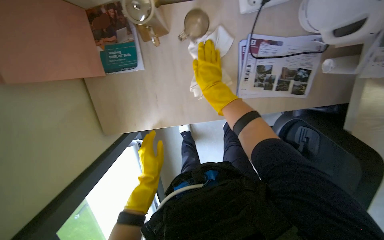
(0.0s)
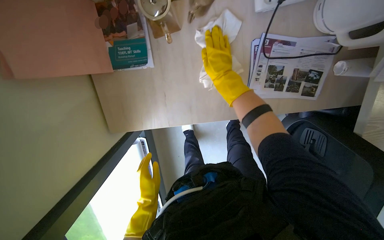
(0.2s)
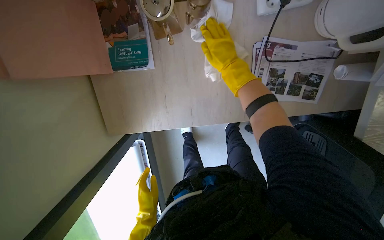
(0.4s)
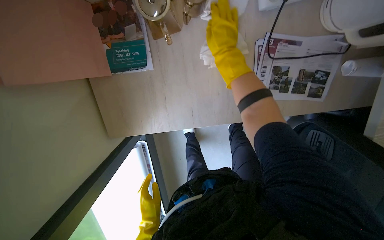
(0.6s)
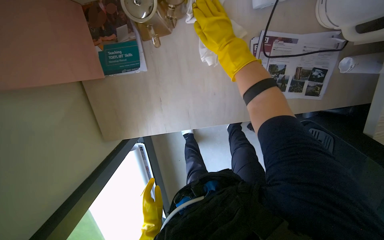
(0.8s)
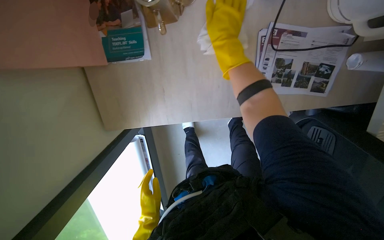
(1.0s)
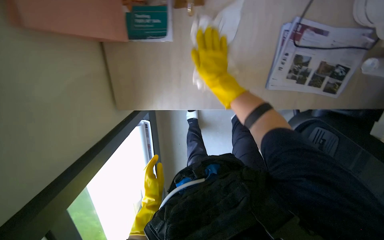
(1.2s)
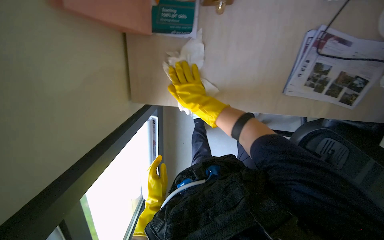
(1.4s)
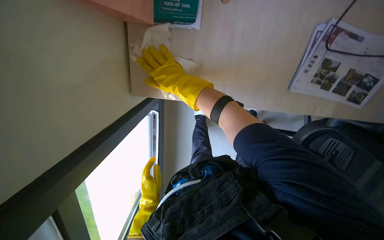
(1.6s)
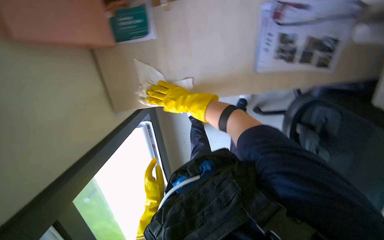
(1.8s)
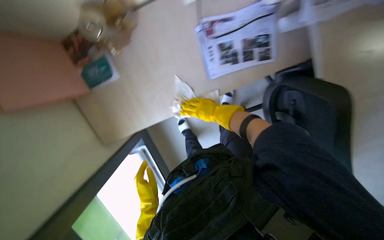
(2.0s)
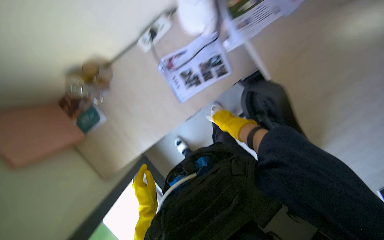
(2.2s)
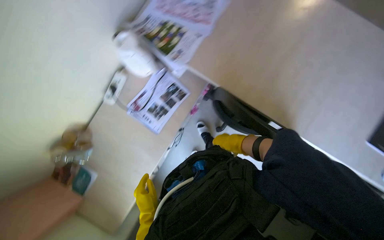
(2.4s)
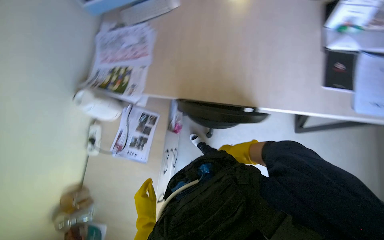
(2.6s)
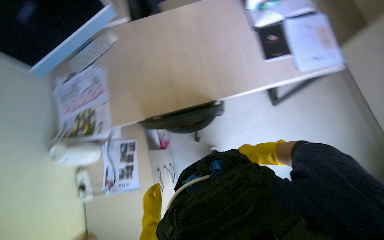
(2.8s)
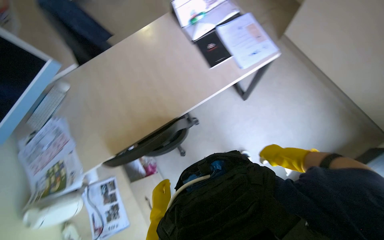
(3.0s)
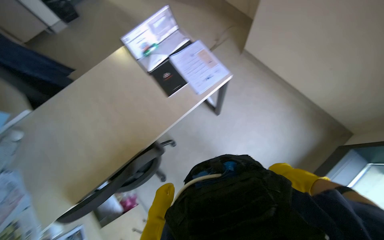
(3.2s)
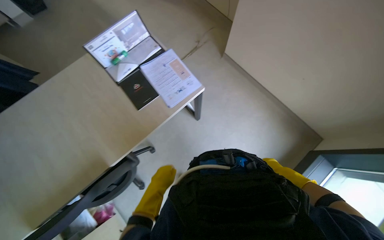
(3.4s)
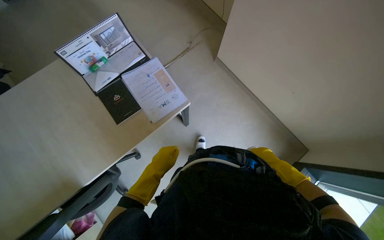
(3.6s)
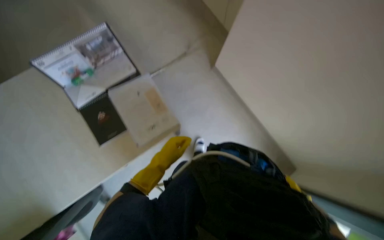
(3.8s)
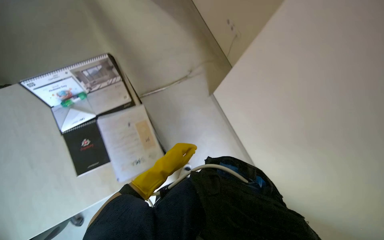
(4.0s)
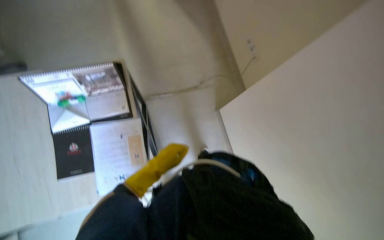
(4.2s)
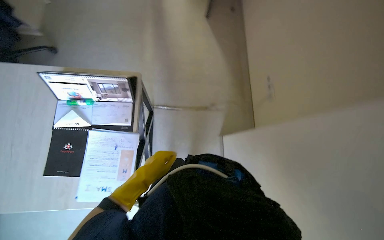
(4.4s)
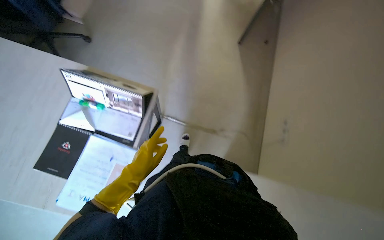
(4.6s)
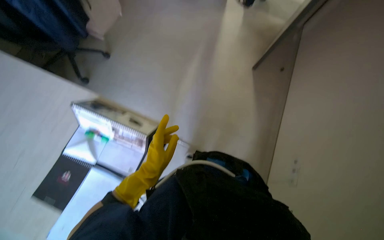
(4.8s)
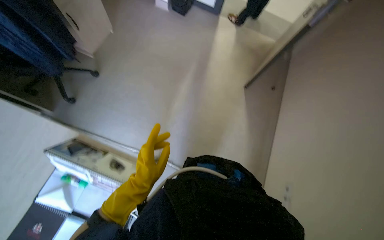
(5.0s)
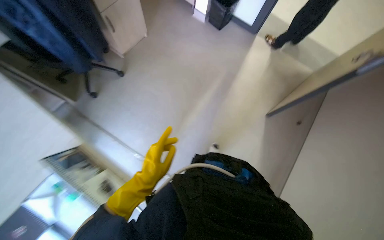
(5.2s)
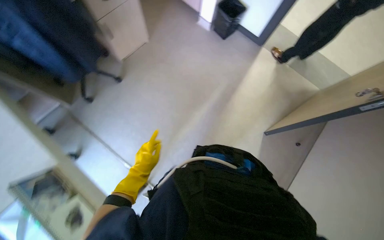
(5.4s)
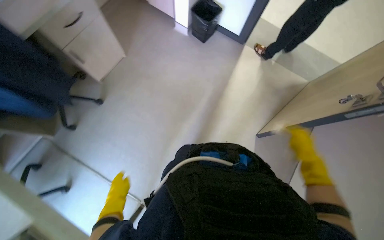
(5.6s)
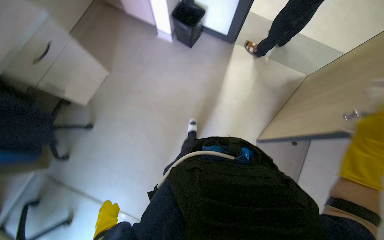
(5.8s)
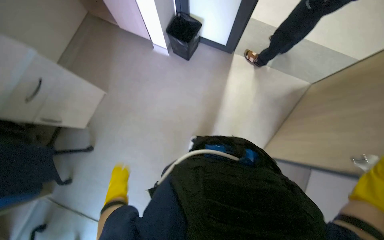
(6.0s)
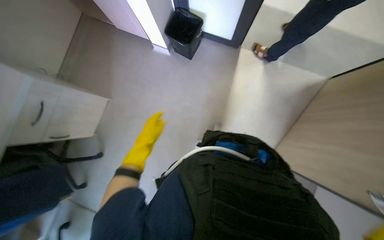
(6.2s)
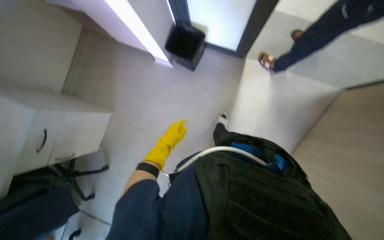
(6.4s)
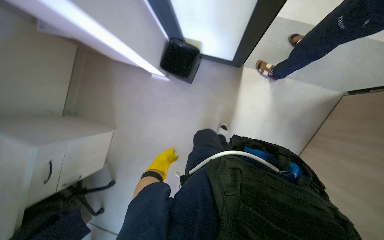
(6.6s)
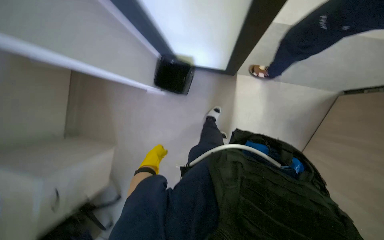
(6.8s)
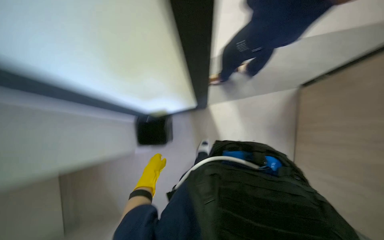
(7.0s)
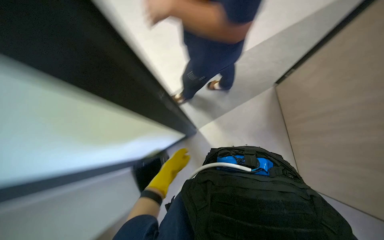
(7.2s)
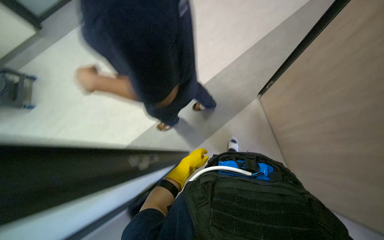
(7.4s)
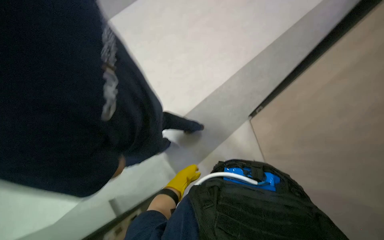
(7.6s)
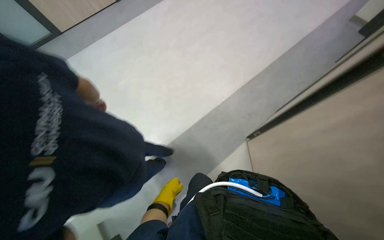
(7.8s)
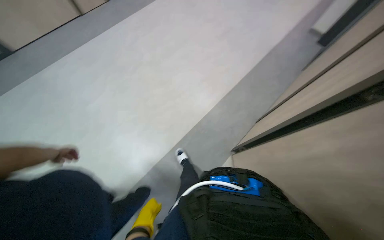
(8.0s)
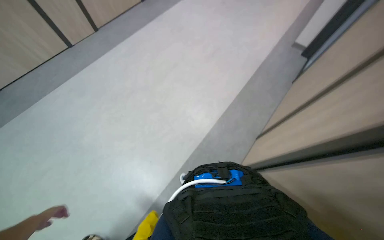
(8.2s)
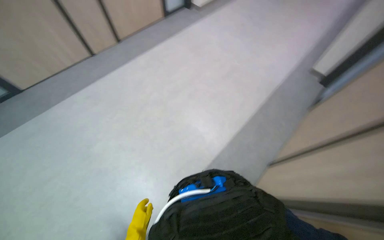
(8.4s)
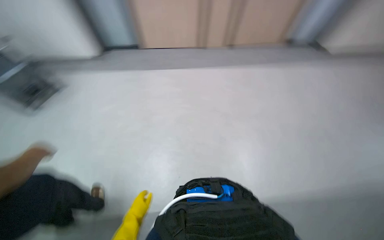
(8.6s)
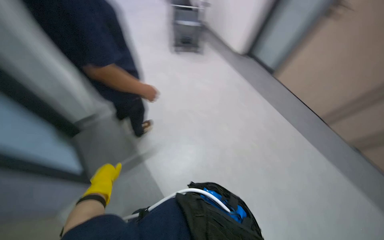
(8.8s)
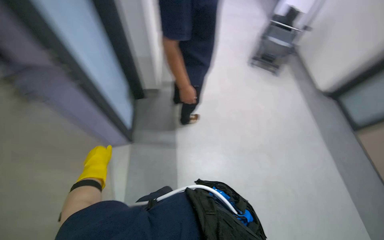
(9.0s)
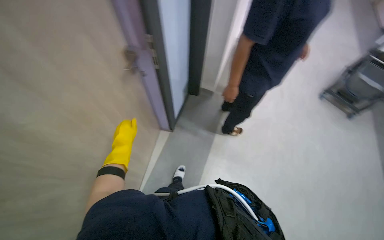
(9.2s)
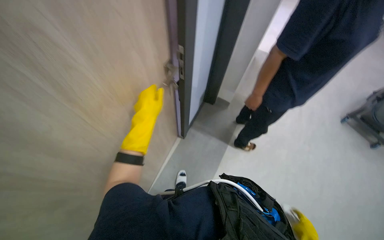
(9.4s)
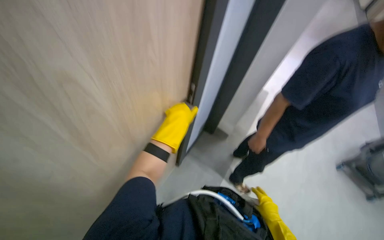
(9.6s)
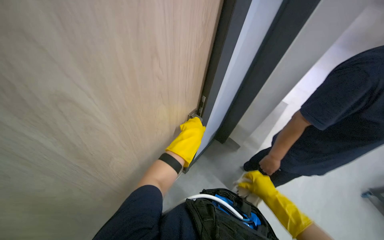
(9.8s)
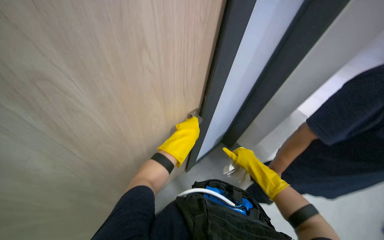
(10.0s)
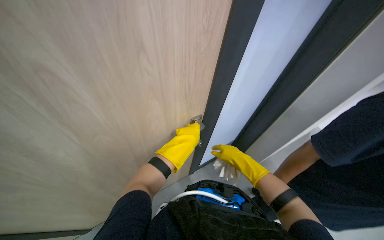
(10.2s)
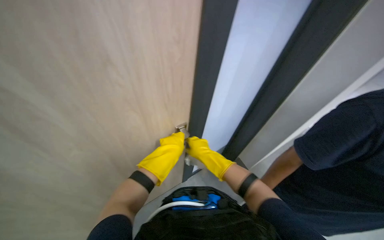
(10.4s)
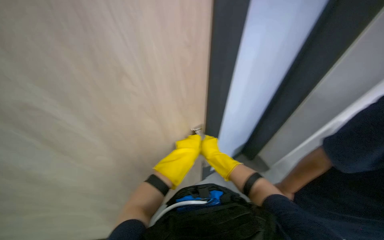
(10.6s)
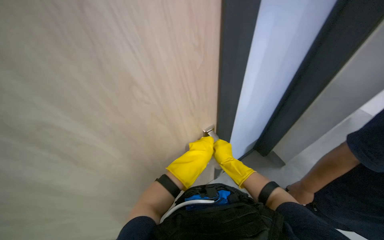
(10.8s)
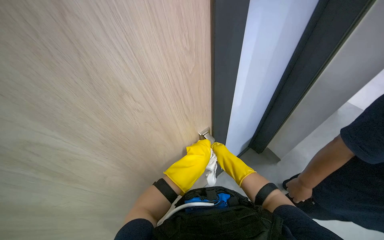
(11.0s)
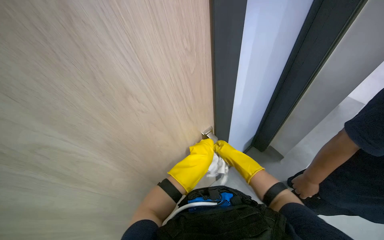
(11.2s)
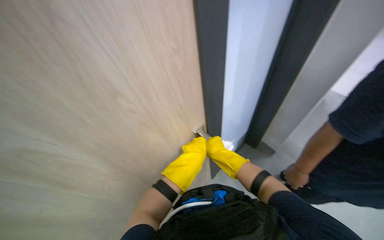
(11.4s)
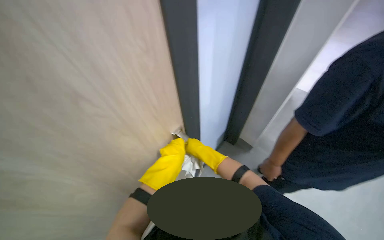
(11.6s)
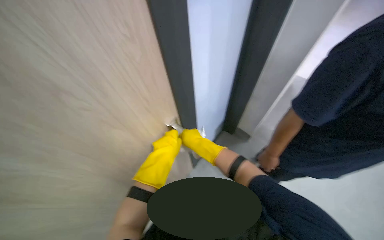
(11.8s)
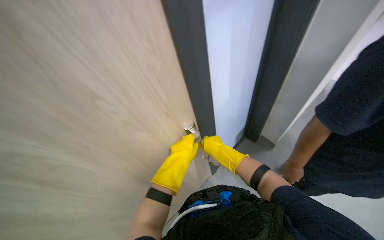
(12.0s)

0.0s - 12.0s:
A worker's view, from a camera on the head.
Job: wiping surfaces.
The whole recording: Wiping office desk surface. The worker wipes the surface of an office desk with a white cloth.
0.0s - 1.6s: The right hand moves to the left, roughly 25 cm, and moves approximately 10 cm up the picture and comes back; the left hand goes roughly 20 cm down the picture.
1.6s - 3.0s: The camera is carried approximately 90 cm. The view tips upward by some 35 degrees. The scene turns approximately 125 degrees counterclockwise in the picture.
3.0s - 4.4s: The wearer moves approximately 90 cm. The scene turns approximately 30 degrees clockwise in the picture.
4.4s - 6.0s: The camera is carried roughly 1.5 m. The head rotates about 25 degrees to the left.
6.0s - 7.6s: The camera travels about 60 cm. The wearer looks some 15 degrees further upward. The scene turns about 25 degrees counterclockwise in the picture.
7.6s - 9.0s: The wearer looks about 45 degrees further to the left. The view tilts roughly 25 degrees upward.
9.0s - 10.4s: The head rotates some 45 degrees to the left. The view tilts approximately 10 degrees upward.
10.4s - 12.0s: The left hand moves nearer to the camera, about 15 cm.

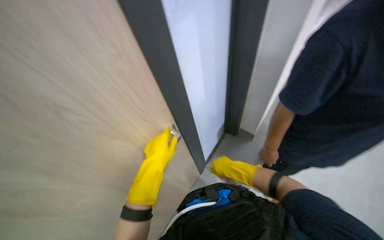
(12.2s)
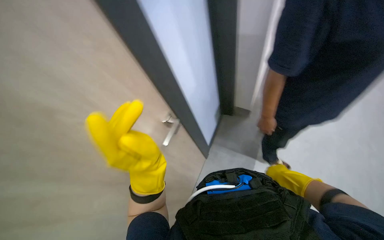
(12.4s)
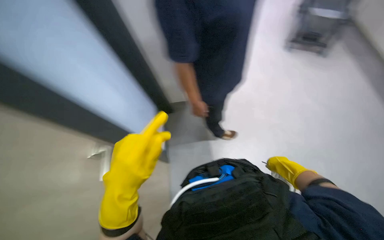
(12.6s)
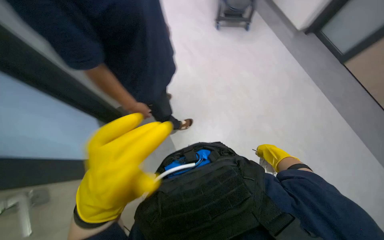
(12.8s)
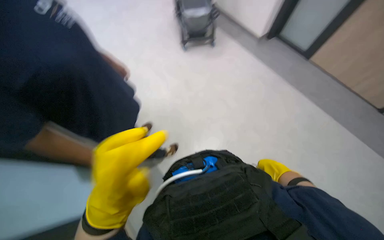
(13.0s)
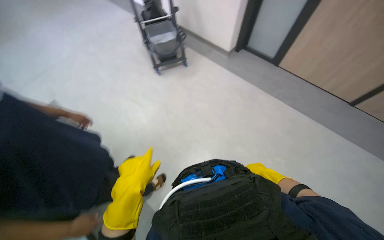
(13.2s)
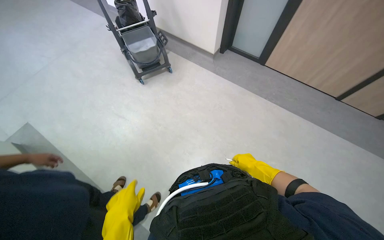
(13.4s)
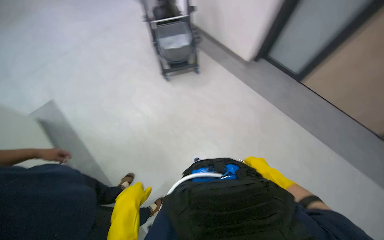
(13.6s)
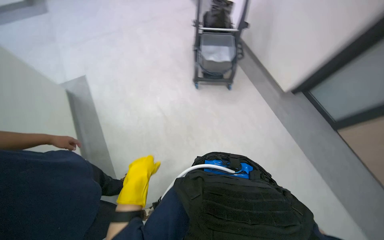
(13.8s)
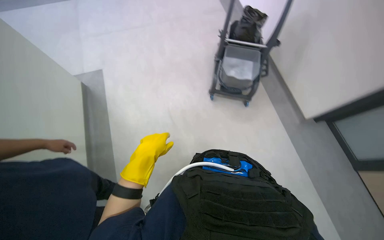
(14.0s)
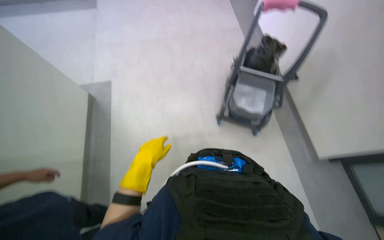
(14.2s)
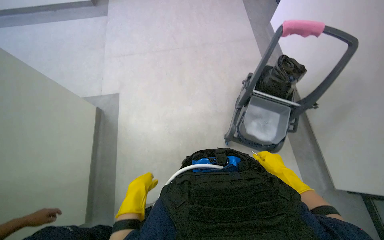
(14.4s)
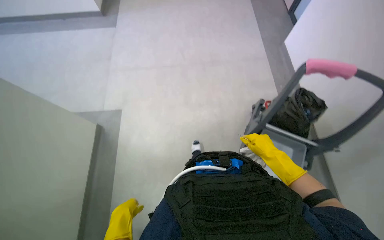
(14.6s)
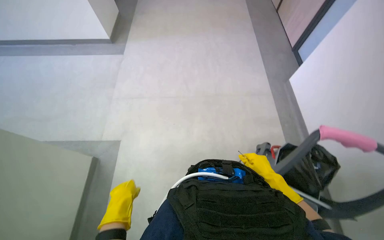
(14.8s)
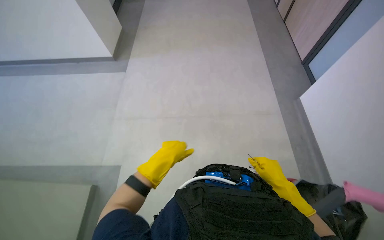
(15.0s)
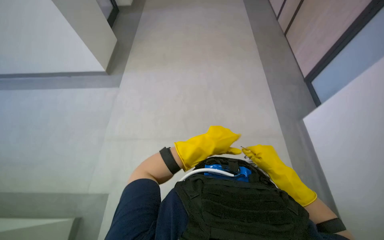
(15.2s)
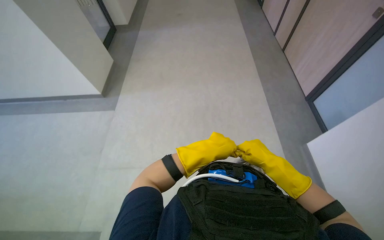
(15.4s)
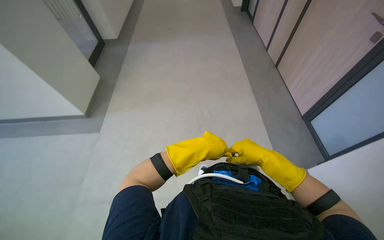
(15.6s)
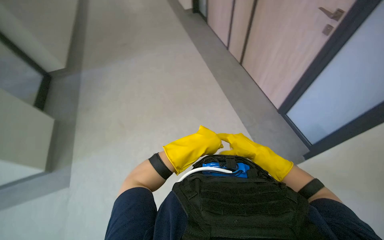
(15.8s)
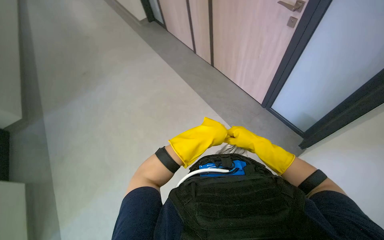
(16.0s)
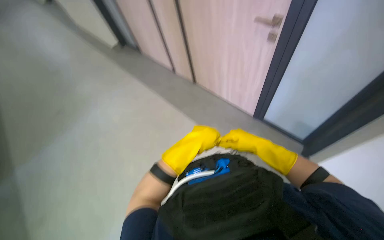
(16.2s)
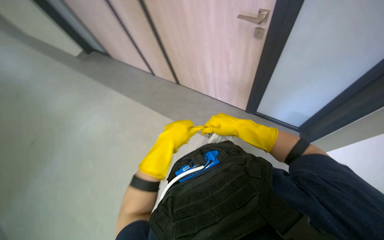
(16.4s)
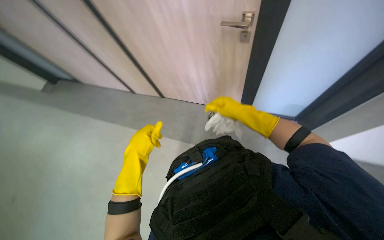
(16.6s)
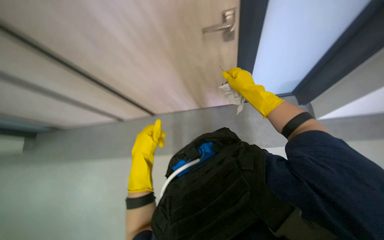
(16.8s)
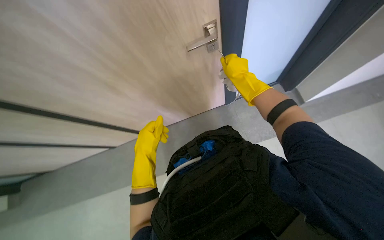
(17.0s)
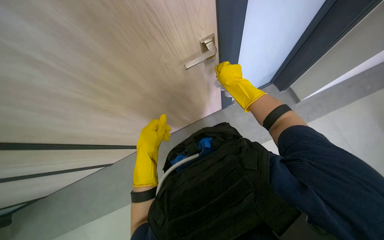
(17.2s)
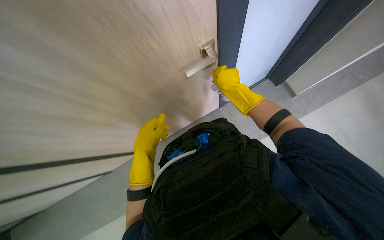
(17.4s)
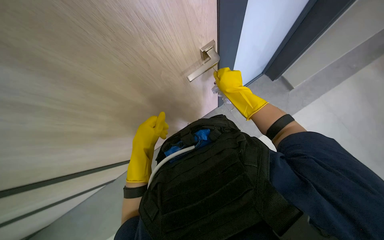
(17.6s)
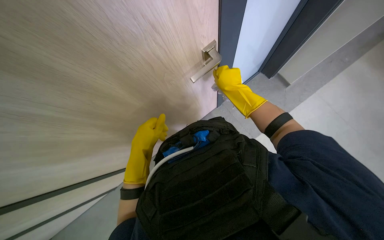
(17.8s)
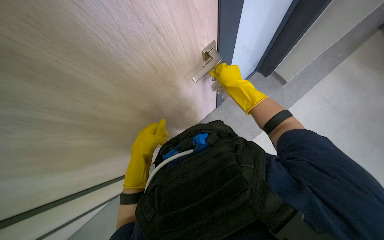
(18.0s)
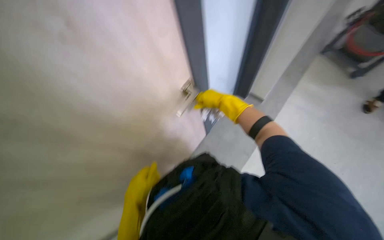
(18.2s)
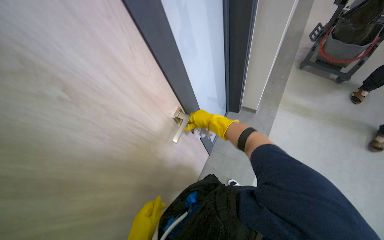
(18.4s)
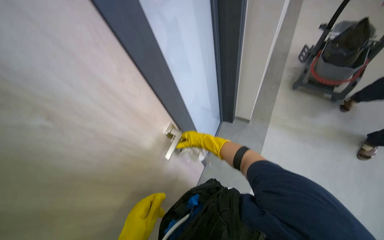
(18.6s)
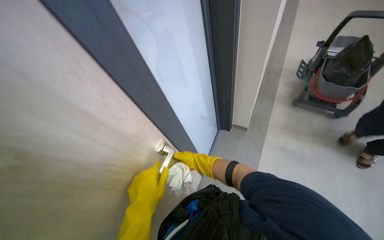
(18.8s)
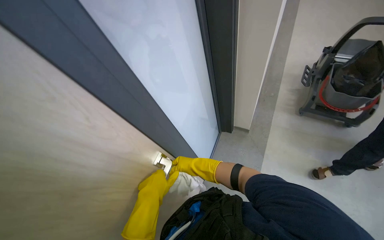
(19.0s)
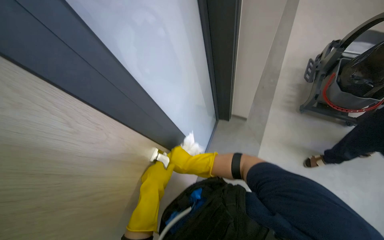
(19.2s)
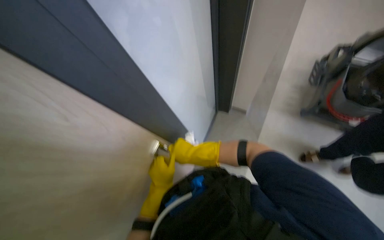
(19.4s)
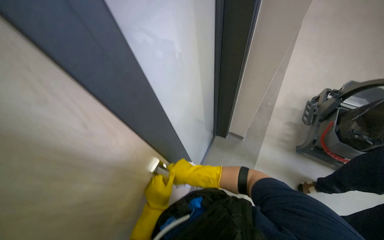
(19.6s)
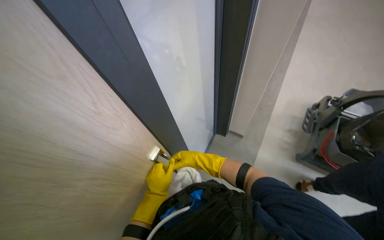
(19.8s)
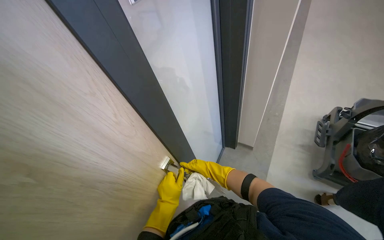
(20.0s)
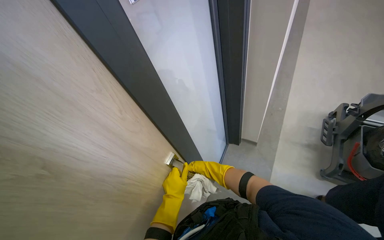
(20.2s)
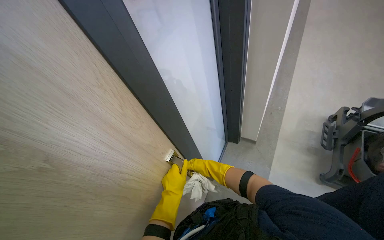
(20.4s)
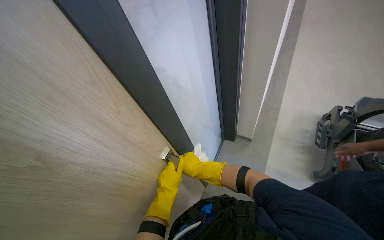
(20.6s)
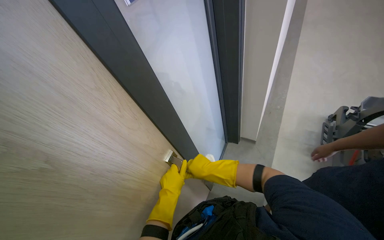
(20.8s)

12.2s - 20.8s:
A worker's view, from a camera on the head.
Job: wiping surfaces.
The whole recording: Wiping office desk surface. The worker wipes the surface of an office desk with a white cloth.
12.2s - 13.6s: The head rotates roughly 50 degrees to the right.
13.6s - 15.0s: The camera travels some 1.5 m. The head rotates approximately 45 degrees to the left. The view tips upward by about 15 degrees.
18.0s - 19.4s: The view tips upward by about 20 degrees.
19.4s - 20.8s: The wearer looks about 15 degrees further upward. The right hand moves nearer and farther over approximately 25 cm, changing direction 3 times.
